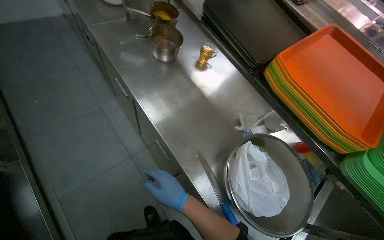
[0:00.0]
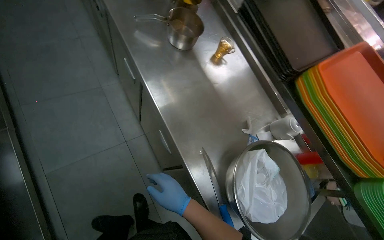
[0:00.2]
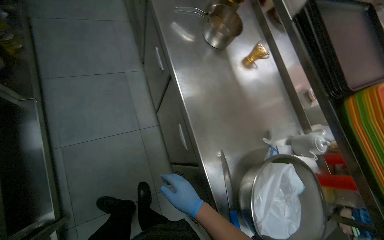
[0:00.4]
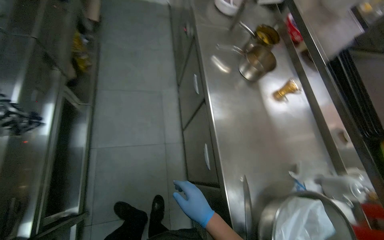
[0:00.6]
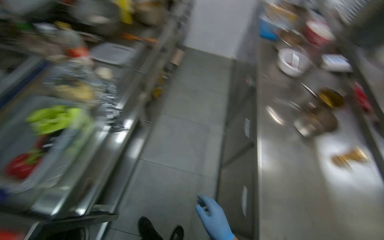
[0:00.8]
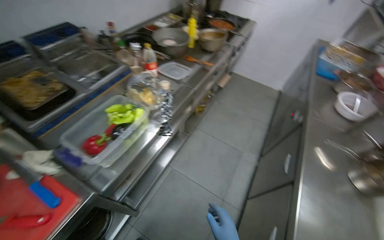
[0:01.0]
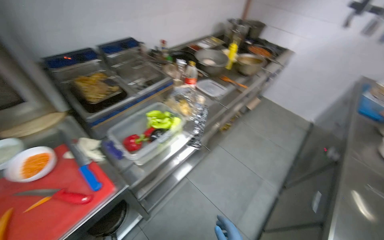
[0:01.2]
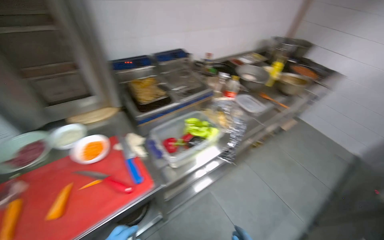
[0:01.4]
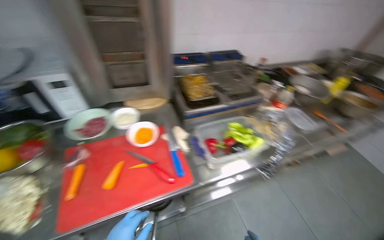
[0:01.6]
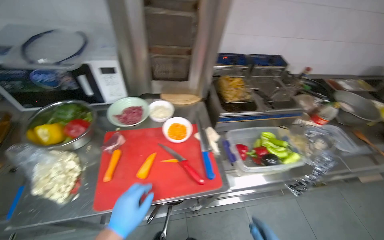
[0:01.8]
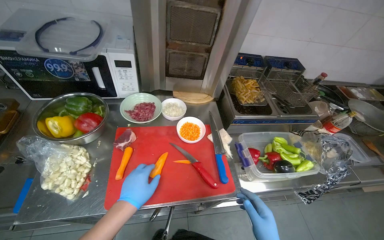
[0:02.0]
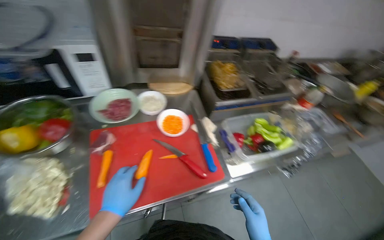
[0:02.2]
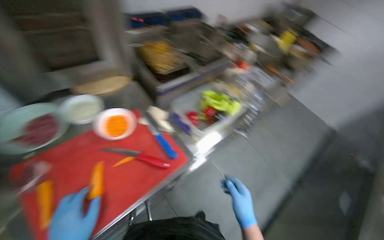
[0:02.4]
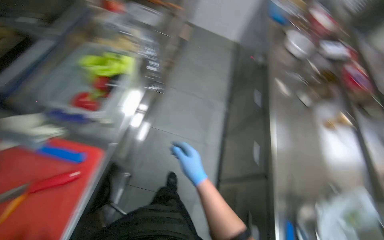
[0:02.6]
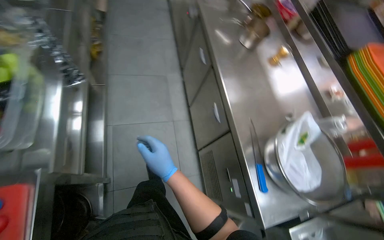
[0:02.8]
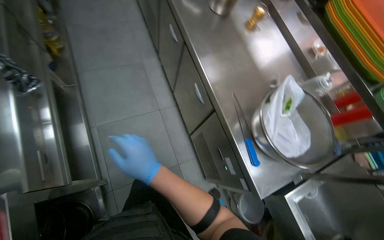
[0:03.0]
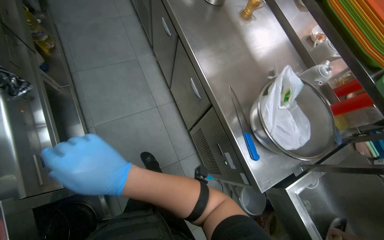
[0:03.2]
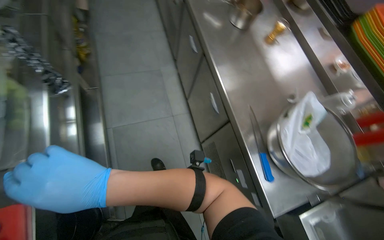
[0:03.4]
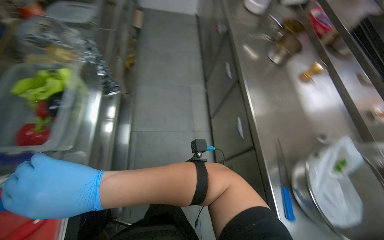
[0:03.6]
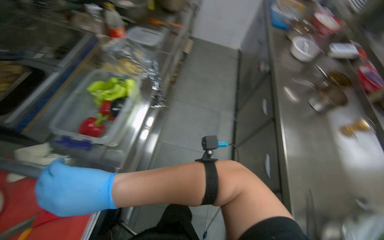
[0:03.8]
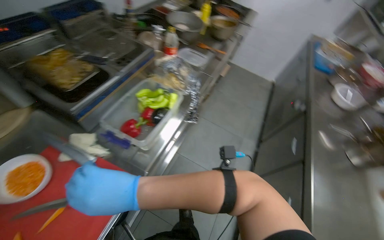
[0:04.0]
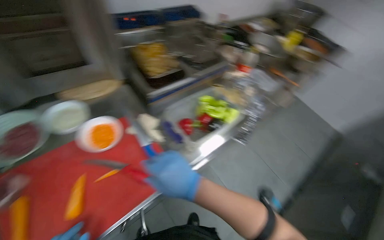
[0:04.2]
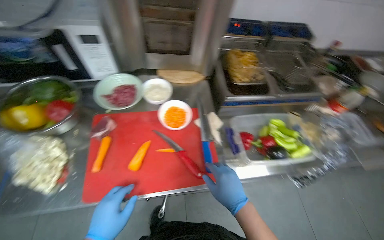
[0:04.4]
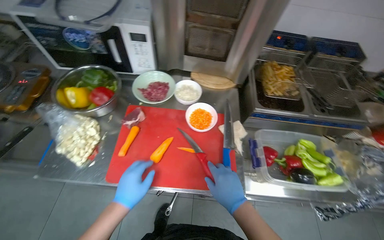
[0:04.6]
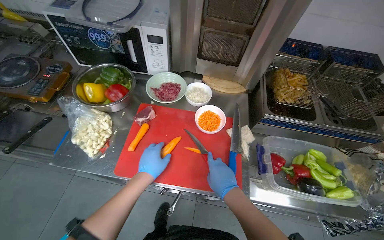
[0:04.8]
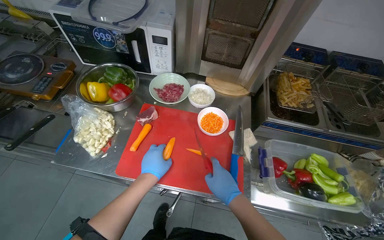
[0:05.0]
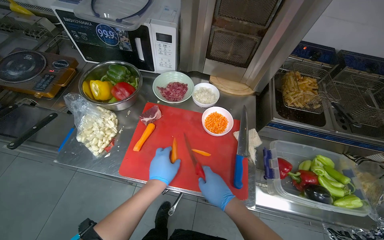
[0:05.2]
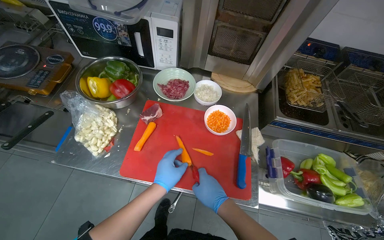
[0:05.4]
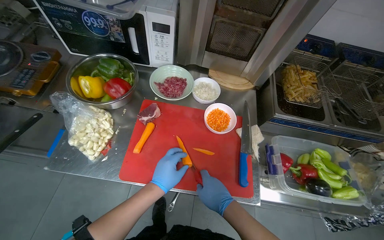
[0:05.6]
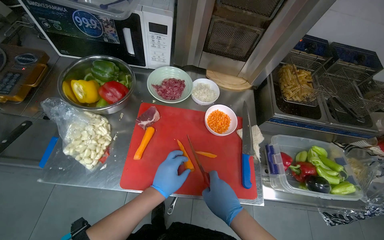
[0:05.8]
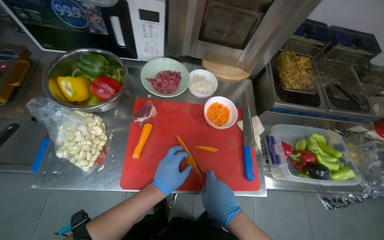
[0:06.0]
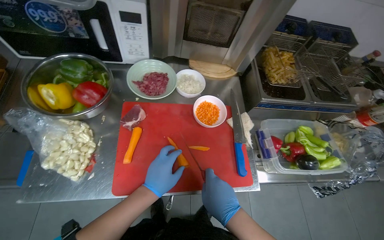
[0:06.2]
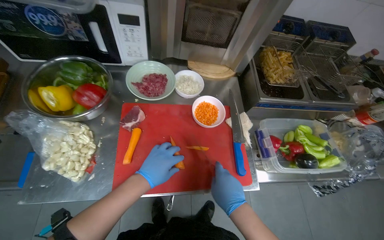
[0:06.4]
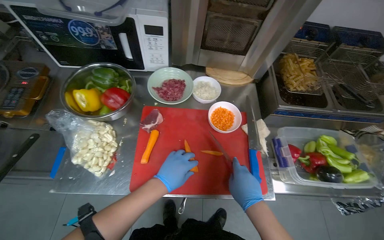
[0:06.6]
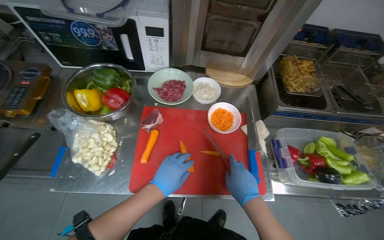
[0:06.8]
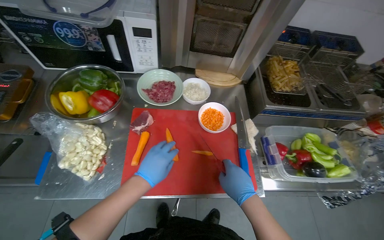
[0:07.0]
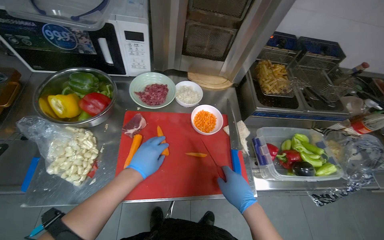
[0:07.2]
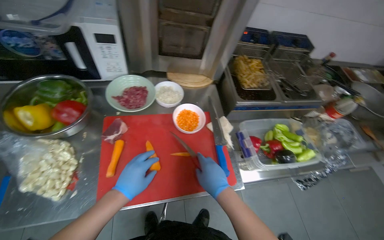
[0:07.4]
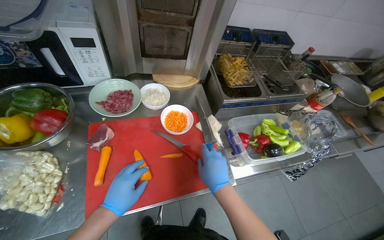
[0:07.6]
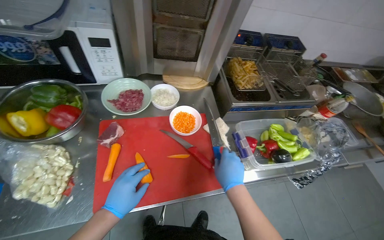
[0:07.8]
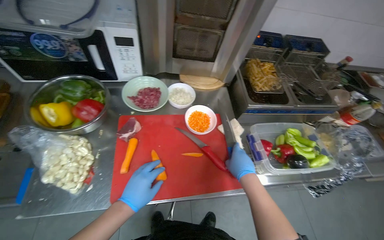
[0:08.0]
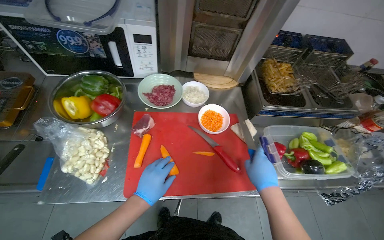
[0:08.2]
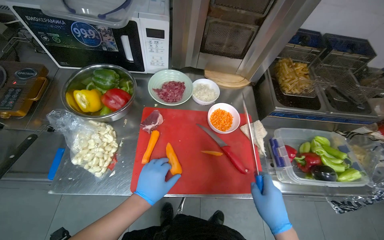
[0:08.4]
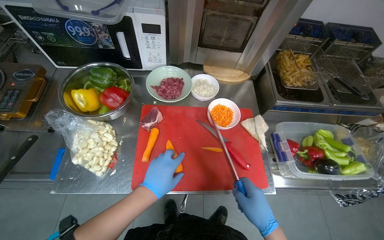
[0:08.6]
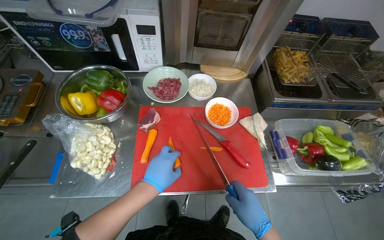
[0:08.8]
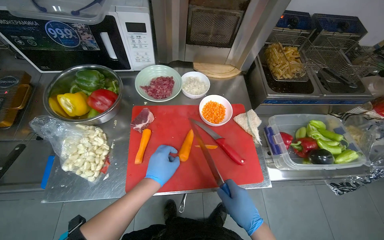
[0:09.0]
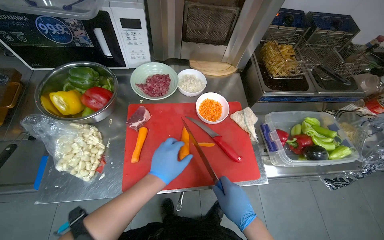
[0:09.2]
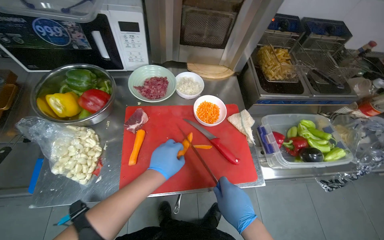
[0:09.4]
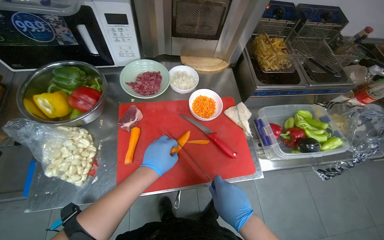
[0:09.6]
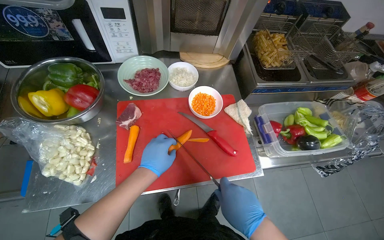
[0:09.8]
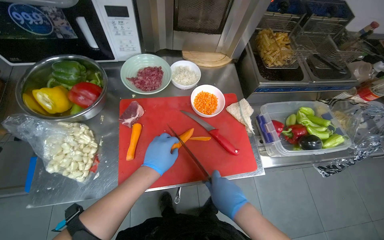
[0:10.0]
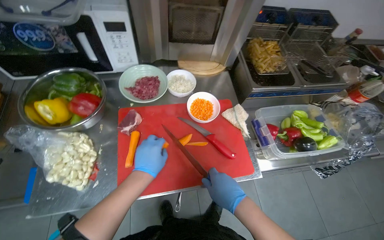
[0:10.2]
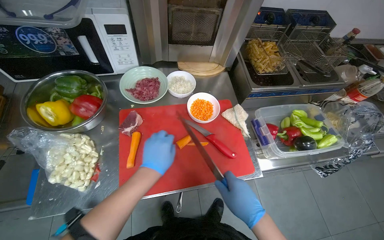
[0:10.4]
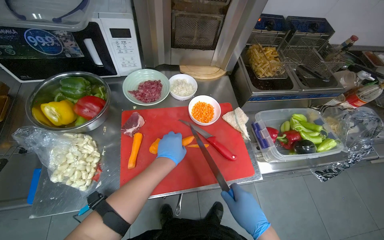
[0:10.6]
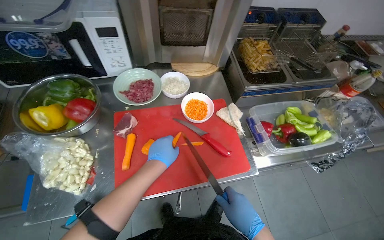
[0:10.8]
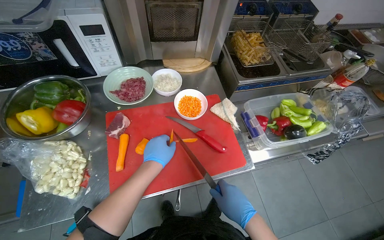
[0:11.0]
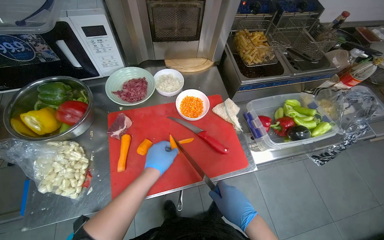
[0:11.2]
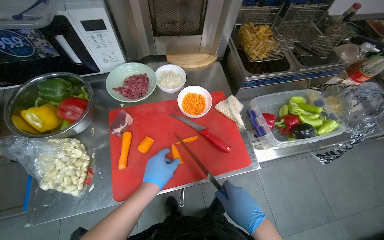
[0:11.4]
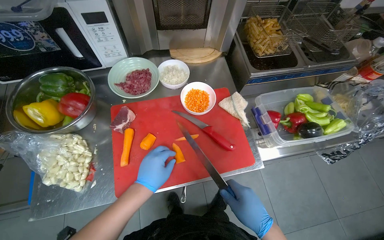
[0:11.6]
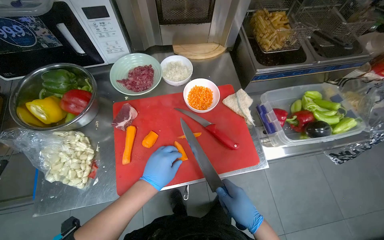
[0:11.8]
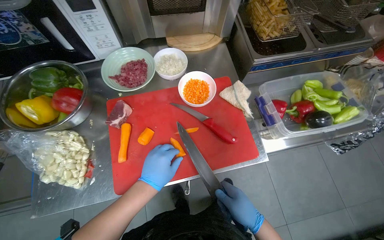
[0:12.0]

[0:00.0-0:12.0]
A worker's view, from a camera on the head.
Job: preparing food.
The whole recording: Slicing carrots into strips. The worker slices carrots into strips on a red cutting board.
0:00.0 to 0:01.6: The wearer moves about 50 cm. The wearer's head swings approximately 105 degrees to the left. The view tilts some 35 degrees upward.
0:01.6 to 0:03.0: The wearer's head swings roughly 90 degrees to the right. The wearer looks roughly 45 degrees further downward.
0:03.0 to 0:04.4: The wearer moves roughly 40 cm. The head rotates about 105 degrees to the left. The view tilts about 25 degrees upward.
0:07.6 to 0:09.0: The right hand moves down the picture, about 10 cm.
0:09.0 to 0:10.4: The hands work in one place, with small movements.

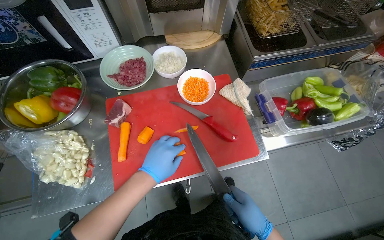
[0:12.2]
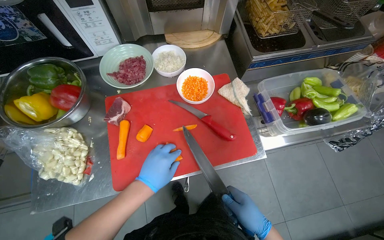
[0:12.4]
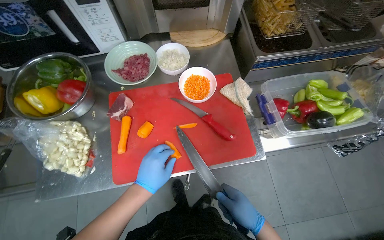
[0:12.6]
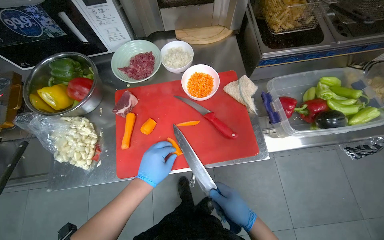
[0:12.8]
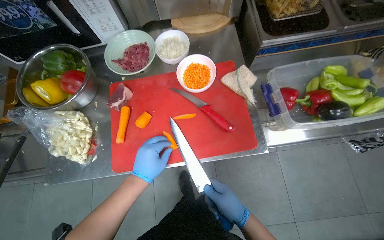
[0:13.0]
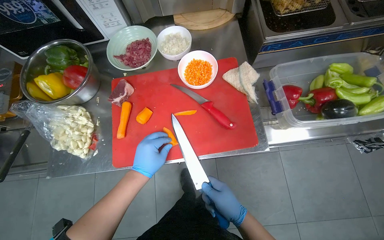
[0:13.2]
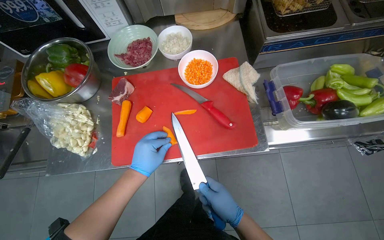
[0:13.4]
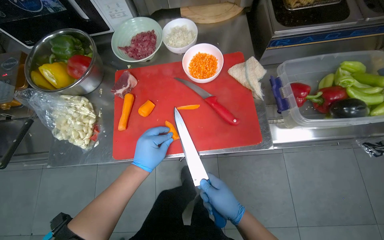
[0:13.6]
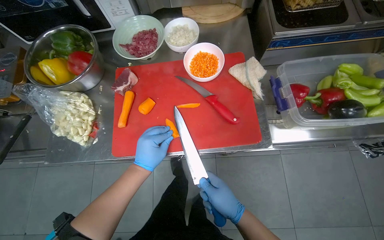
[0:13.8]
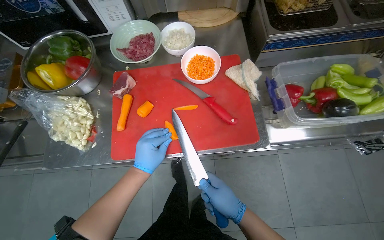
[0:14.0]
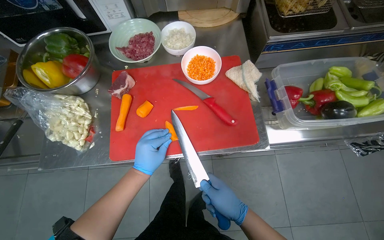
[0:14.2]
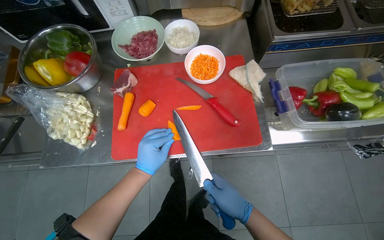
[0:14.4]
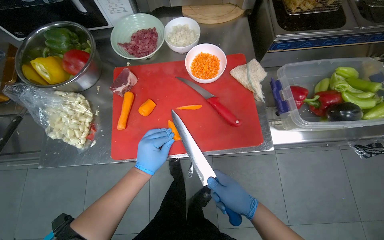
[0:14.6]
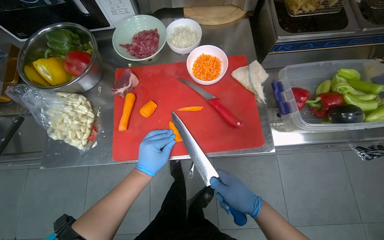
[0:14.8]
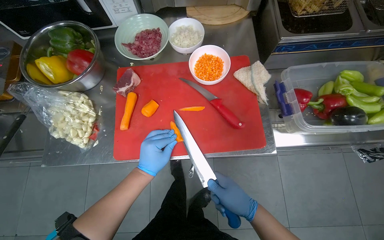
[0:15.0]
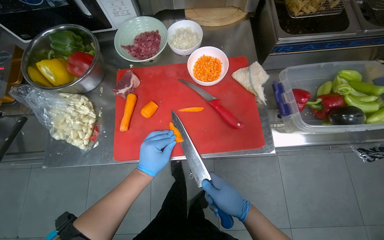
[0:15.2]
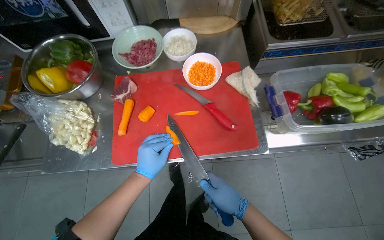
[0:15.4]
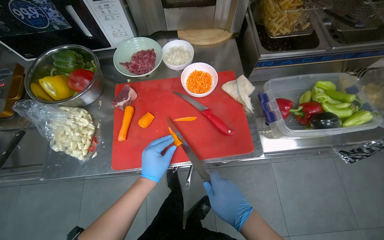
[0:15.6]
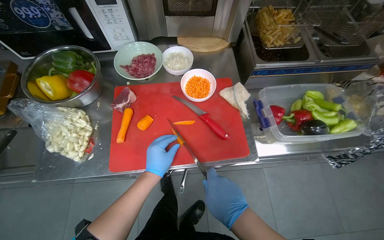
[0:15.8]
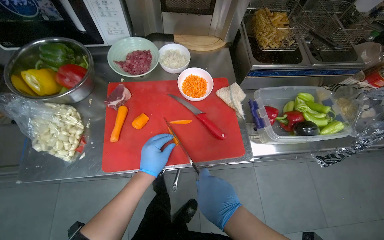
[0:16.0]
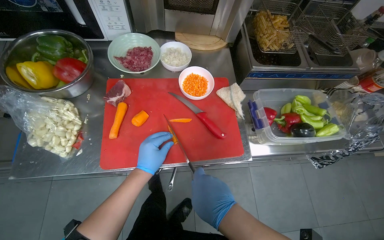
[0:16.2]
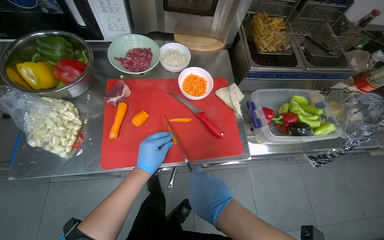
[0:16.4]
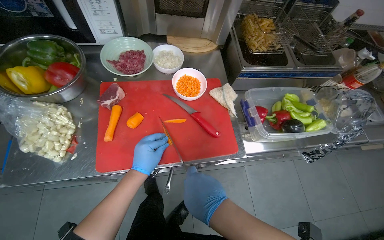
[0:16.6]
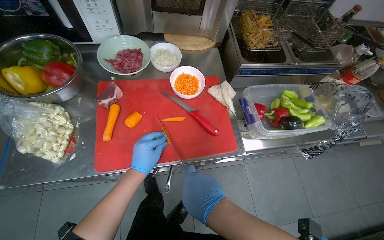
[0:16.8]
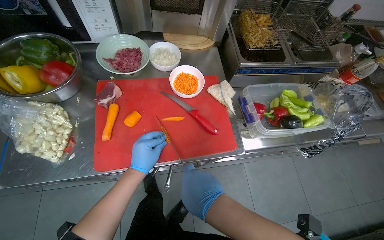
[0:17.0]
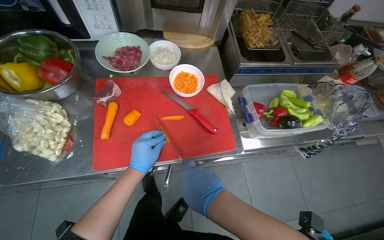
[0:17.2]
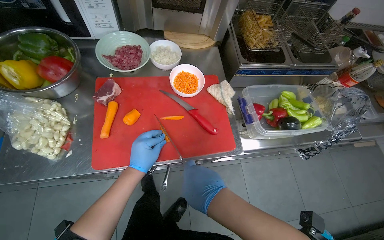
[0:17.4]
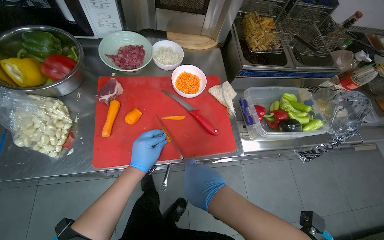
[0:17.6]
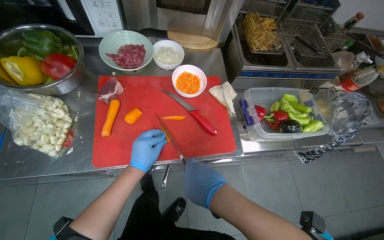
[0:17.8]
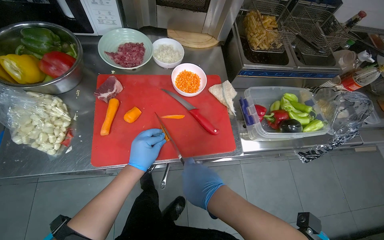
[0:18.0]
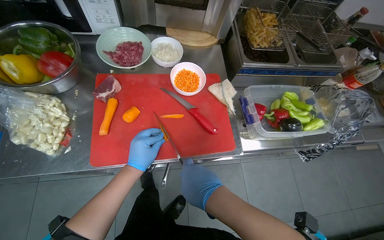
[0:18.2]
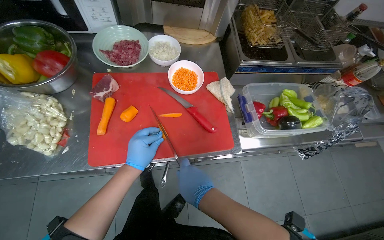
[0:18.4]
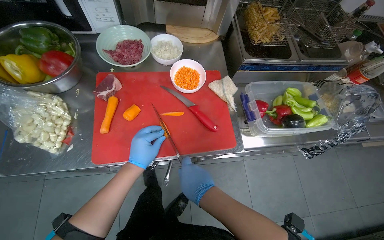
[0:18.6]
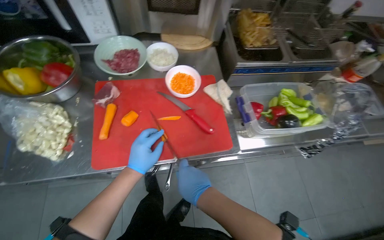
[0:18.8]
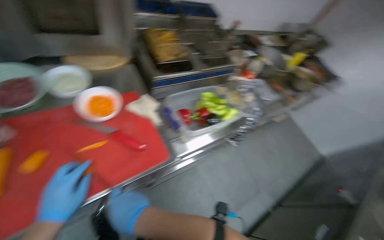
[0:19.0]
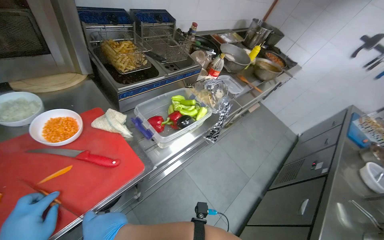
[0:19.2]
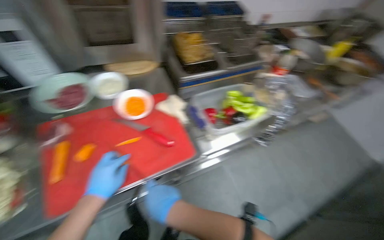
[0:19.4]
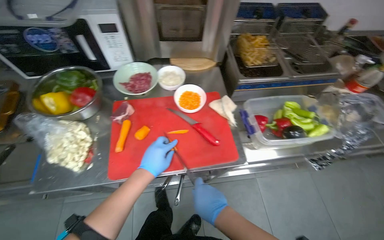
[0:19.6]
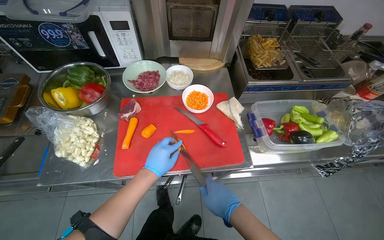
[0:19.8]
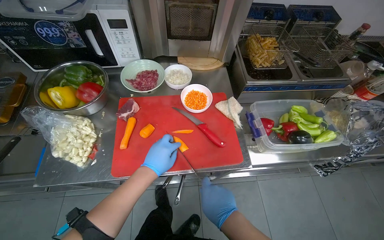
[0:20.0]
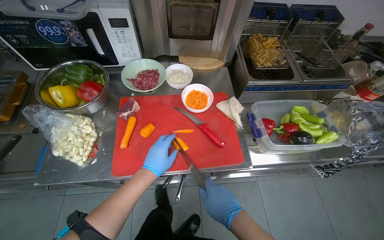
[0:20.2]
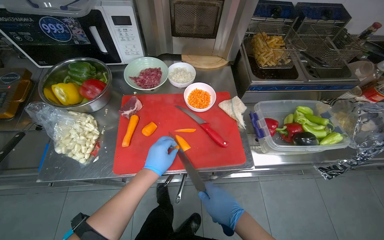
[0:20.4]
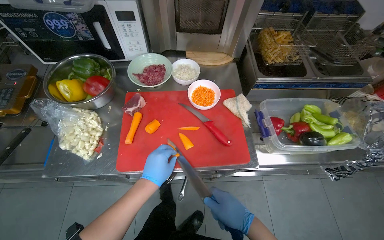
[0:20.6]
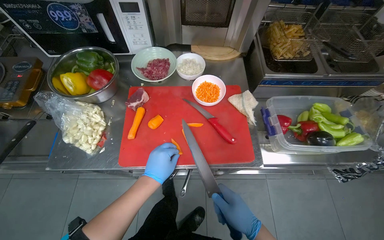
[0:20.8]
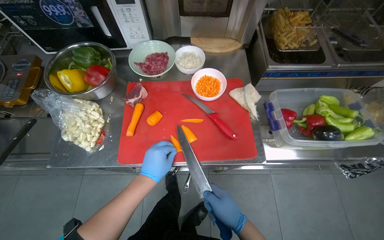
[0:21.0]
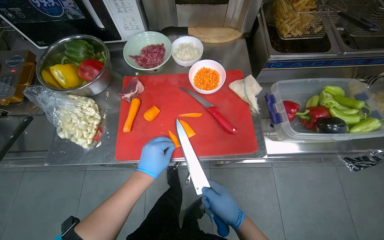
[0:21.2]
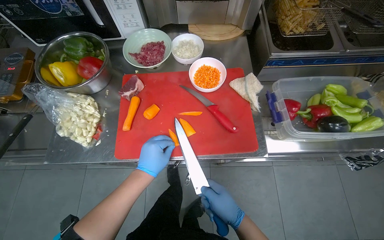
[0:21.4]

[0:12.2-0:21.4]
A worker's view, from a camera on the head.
Job: preparing food.
The whole recording: Slicing carrots into strips. The worker slices carrots into strips on a red cutting board.
0:12.2 to 0:13.8: The left hand is displaced farther from the camera by roughly 10 cm.
0:13.8 to 0:15.2: The hands make small movements and keep their place.
0:15.2 to 0:16.8: The right hand heads nearer to the camera and to the left, covering roughly 20 cm.
